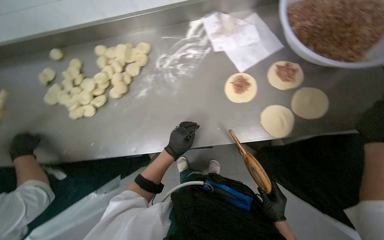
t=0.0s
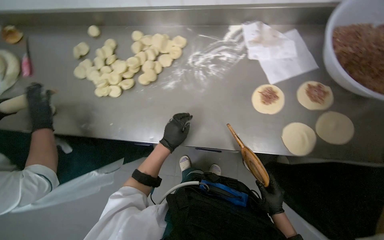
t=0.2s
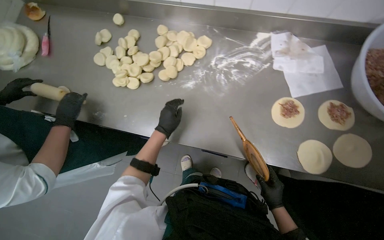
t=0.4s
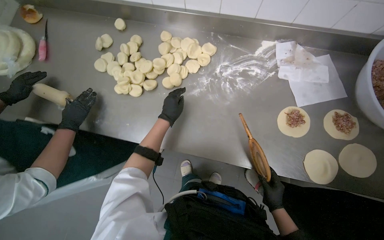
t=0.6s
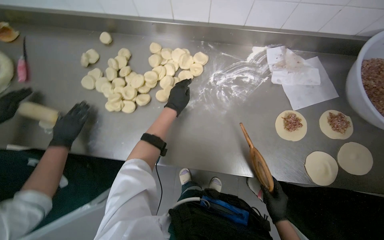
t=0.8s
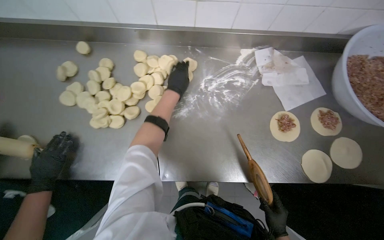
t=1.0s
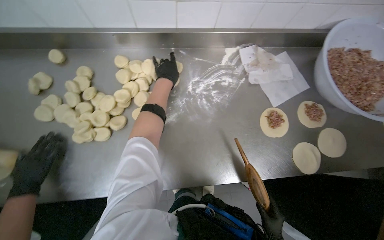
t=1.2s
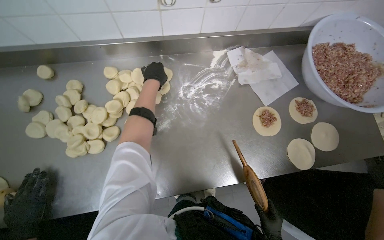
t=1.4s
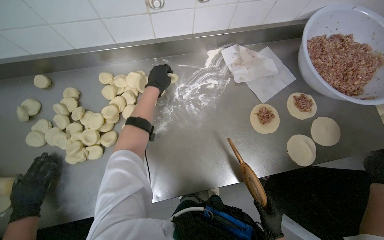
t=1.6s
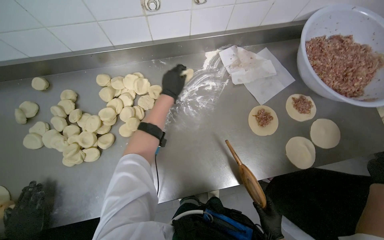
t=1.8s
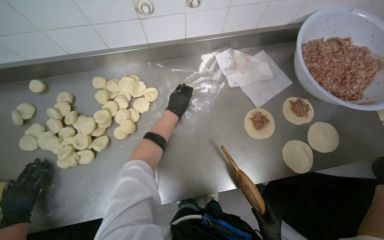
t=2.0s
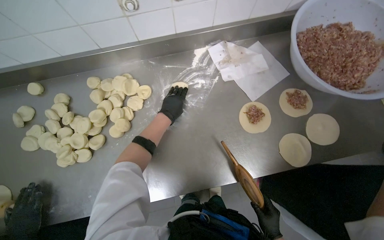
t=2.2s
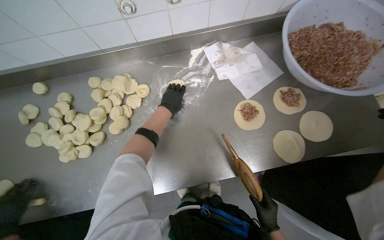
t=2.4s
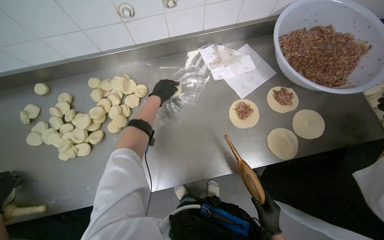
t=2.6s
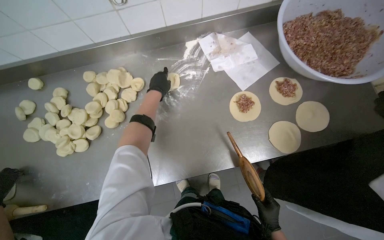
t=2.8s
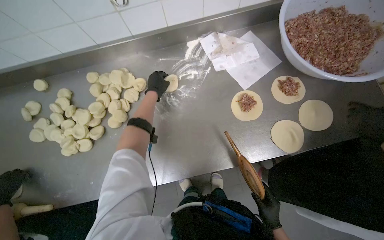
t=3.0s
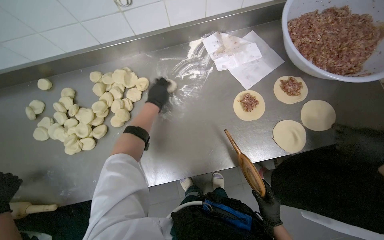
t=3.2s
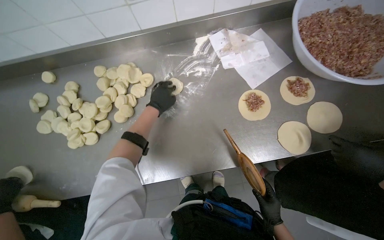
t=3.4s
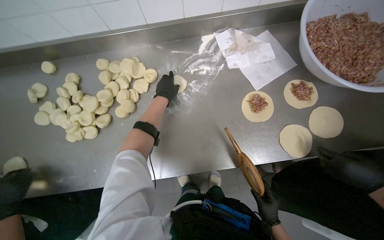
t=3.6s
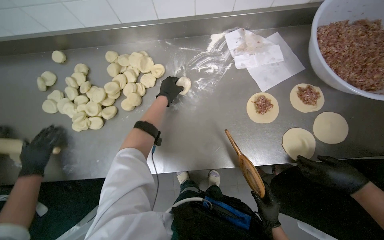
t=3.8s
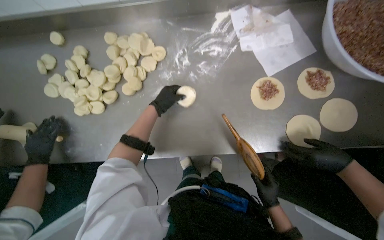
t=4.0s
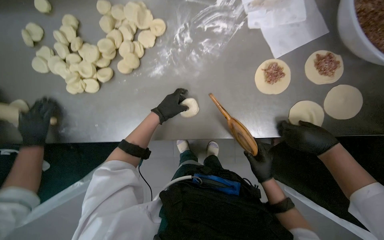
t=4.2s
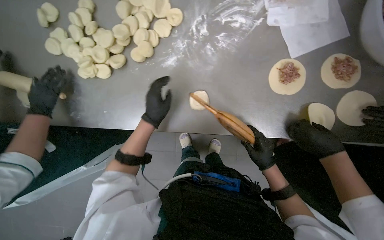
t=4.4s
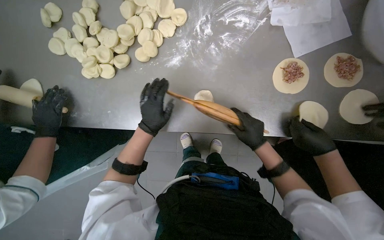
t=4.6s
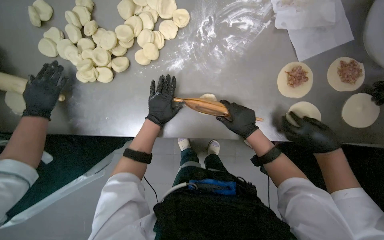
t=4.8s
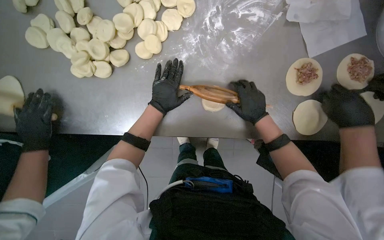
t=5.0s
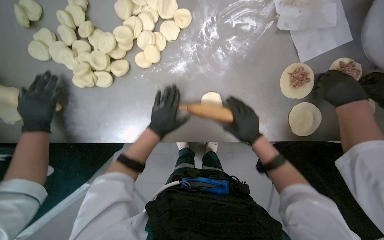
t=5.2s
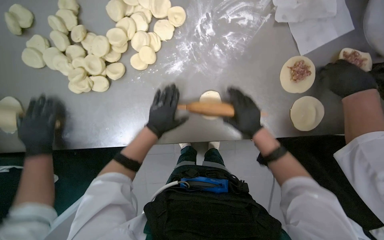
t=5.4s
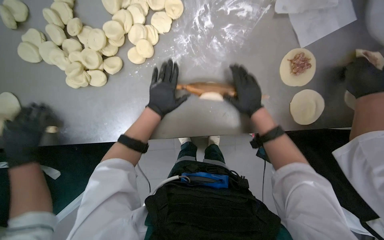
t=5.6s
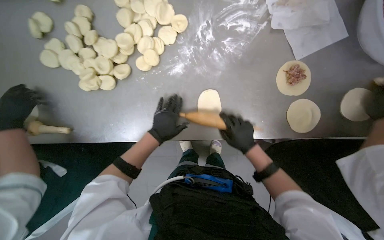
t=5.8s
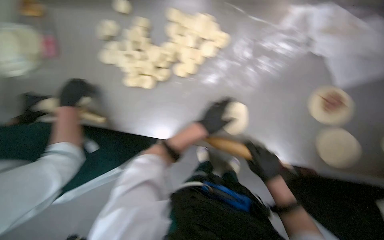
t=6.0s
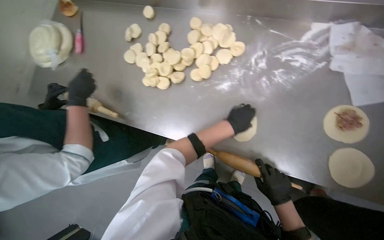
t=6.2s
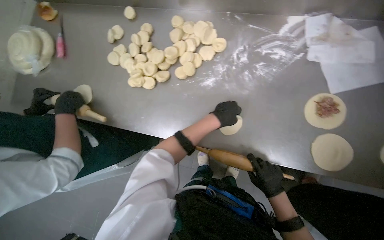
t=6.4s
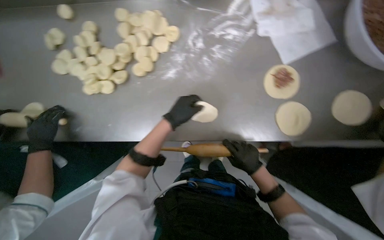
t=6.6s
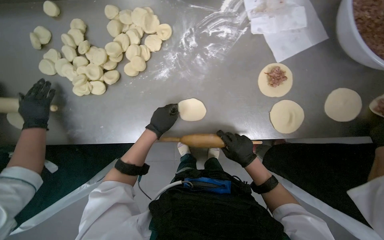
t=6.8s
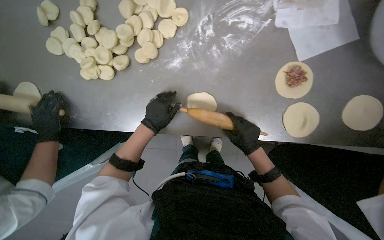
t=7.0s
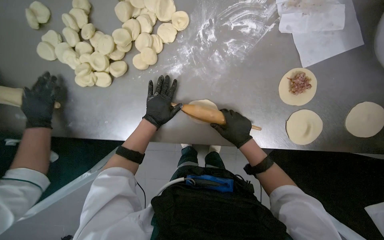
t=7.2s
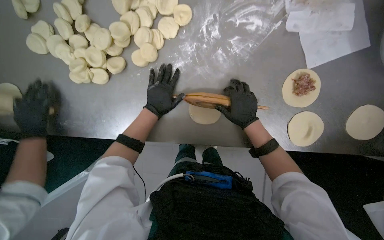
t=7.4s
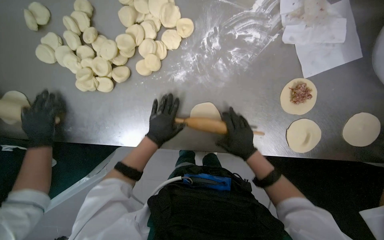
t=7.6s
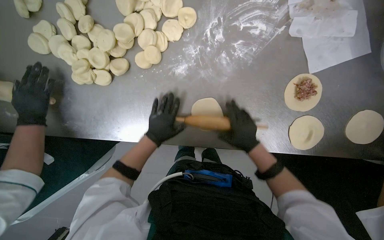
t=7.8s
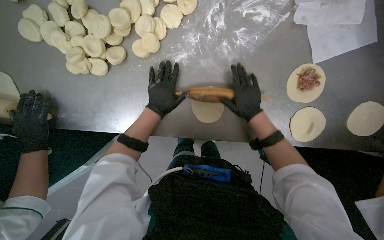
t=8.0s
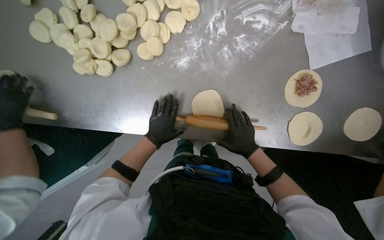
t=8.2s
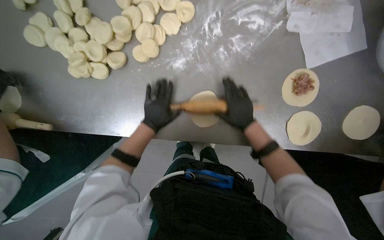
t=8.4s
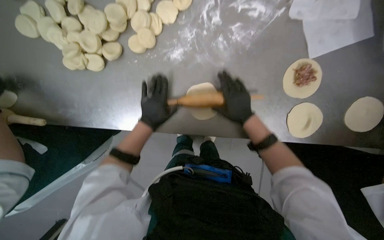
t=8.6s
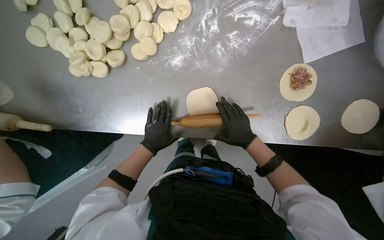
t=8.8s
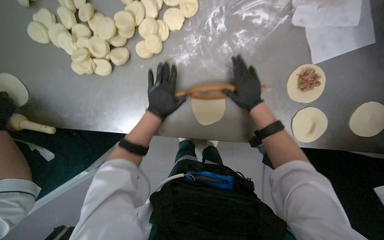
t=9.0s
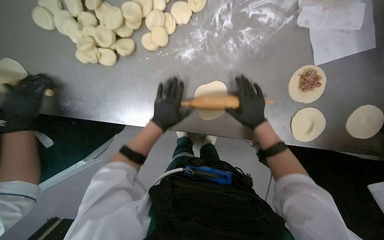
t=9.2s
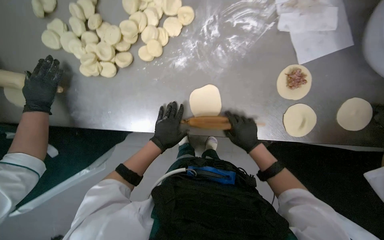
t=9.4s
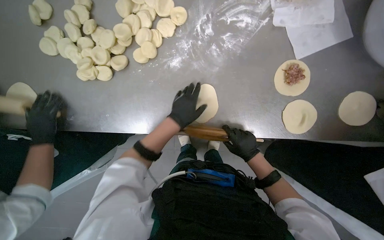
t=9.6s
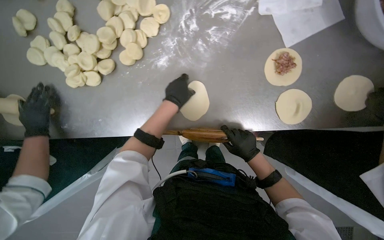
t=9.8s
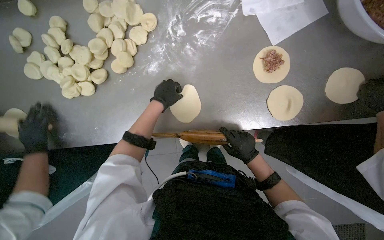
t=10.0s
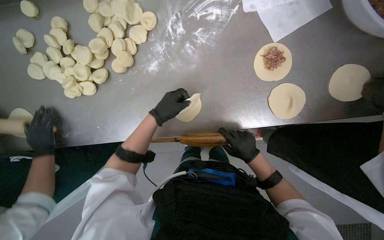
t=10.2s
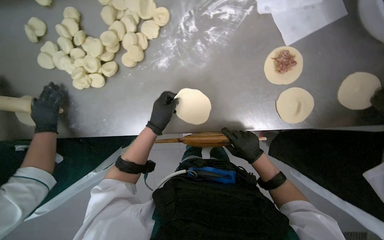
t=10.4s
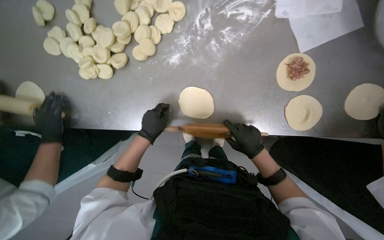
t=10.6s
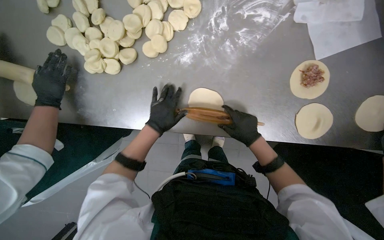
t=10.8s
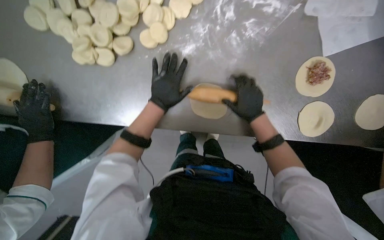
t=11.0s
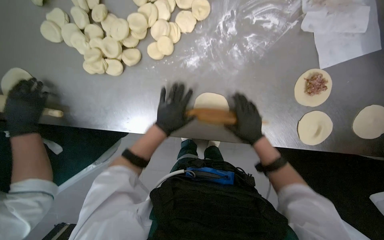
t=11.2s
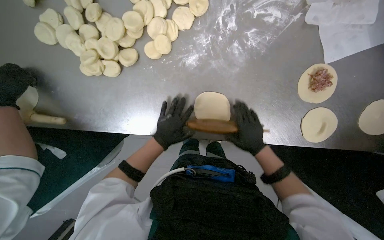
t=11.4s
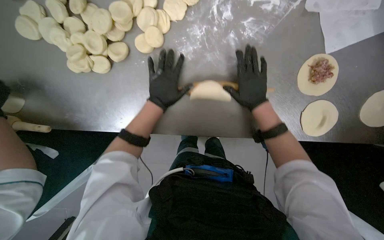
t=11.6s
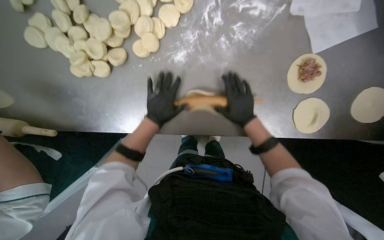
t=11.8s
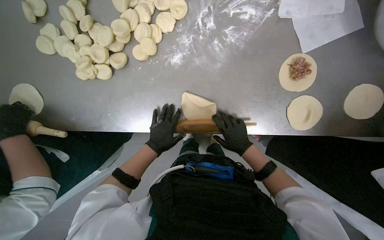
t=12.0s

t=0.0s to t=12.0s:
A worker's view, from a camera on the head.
Job: preparing food.
The whole recording: Rolling dough circles. The worker uses a rolling pin to flatten small dough circles on the metal table.
t=0.0s to t=1.6s: The left hand is displaced up the picture by some 40 cm.
t=3.0s to t=4.4s: The view tilts some 15 degrees downward. The right hand heads up the picture, covering about 15 cm. The left hand travels down the picture by some 30 cm.
t=4.4s to t=6.0s: The right hand travels up the picture and back again, roughly 15 cm each way.
t=6.0s to t=7.6s: The right hand goes roughly 10 cm up the picture.
t=7.6s to t=9.0s: The right hand swings up and down the picture, approximately 15 cm each way, with 4 reversals.
t=9.0s to t=10.4s: The left hand goes up and down the picture, approximately 15 cm each way, reversing 2 times. The right hand is displaced down the picture by about 25 cm.
t=10.4s to t=12.0s: The left hand moves up and down the picture over roughly 15 cm, changing direction 3 times; the right hand swings up and down the picture, some 20 cm each way, with 3 reversals.

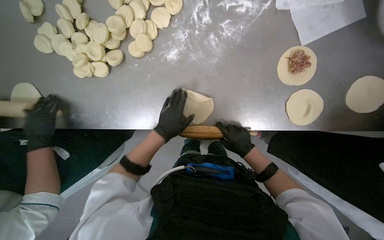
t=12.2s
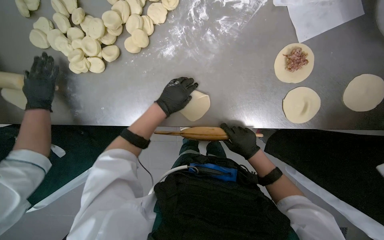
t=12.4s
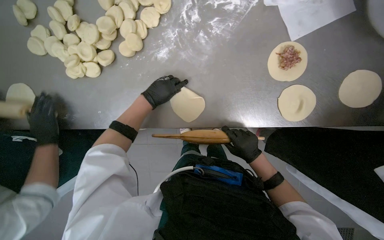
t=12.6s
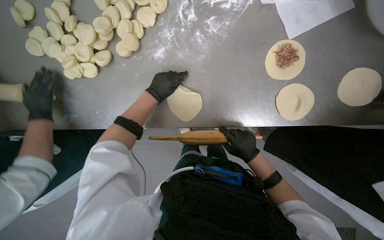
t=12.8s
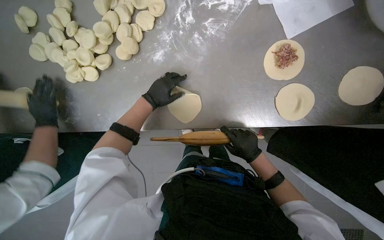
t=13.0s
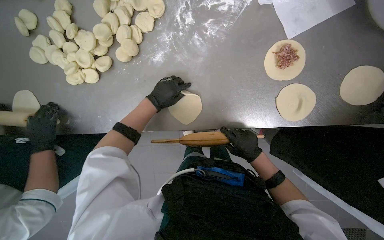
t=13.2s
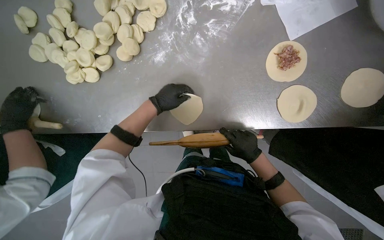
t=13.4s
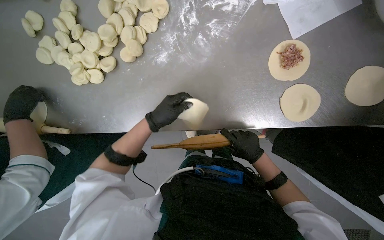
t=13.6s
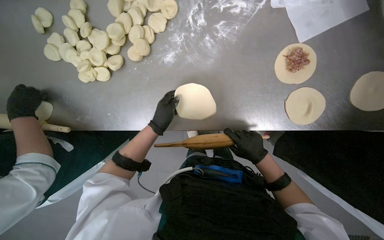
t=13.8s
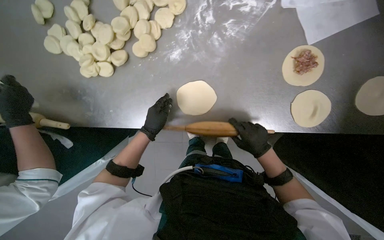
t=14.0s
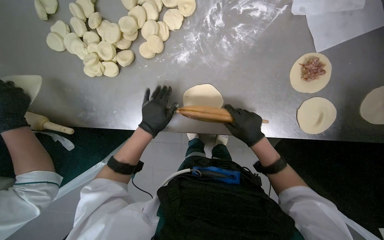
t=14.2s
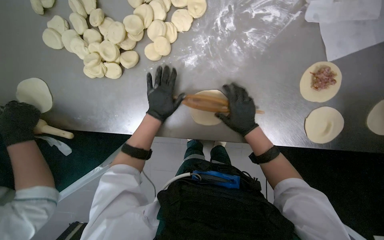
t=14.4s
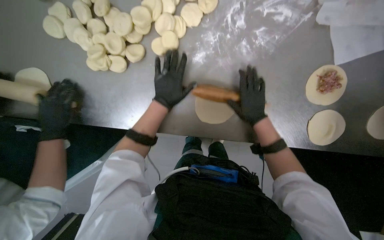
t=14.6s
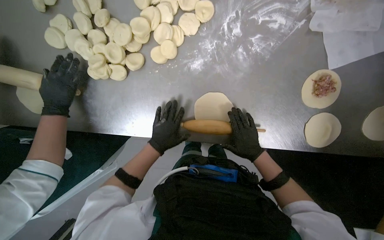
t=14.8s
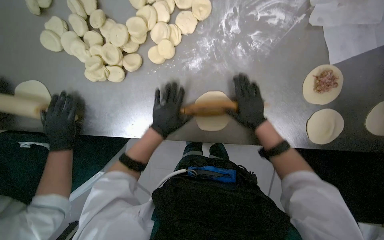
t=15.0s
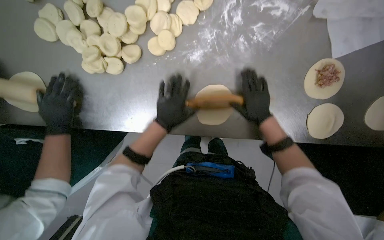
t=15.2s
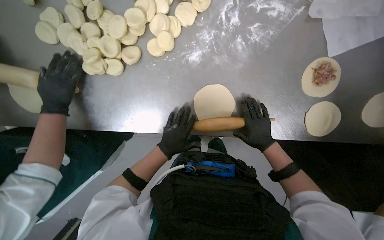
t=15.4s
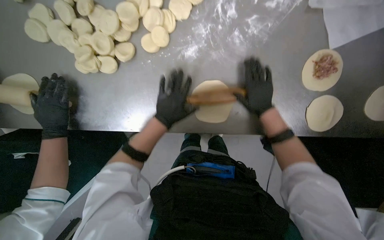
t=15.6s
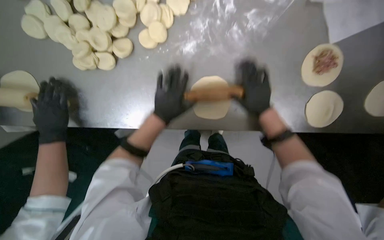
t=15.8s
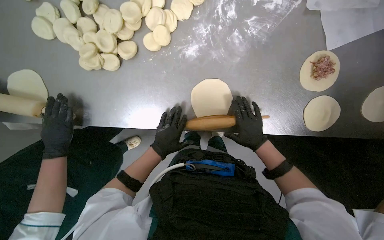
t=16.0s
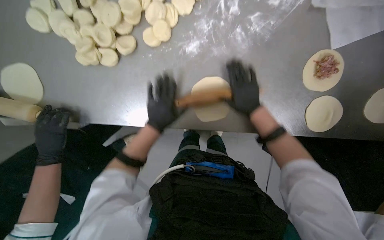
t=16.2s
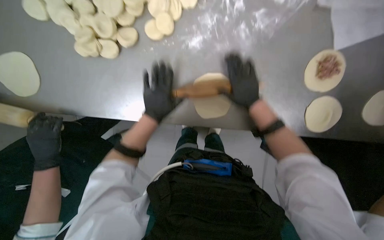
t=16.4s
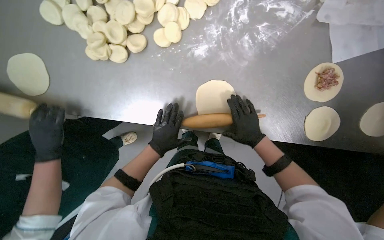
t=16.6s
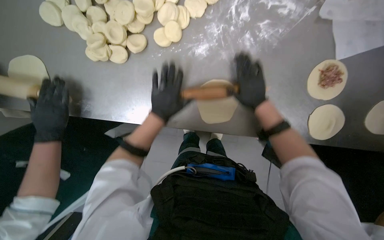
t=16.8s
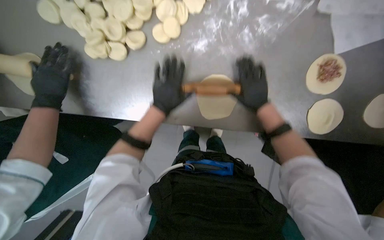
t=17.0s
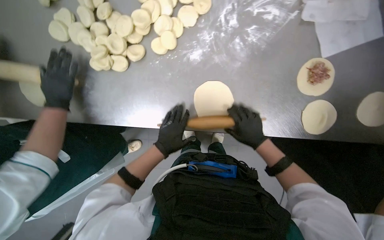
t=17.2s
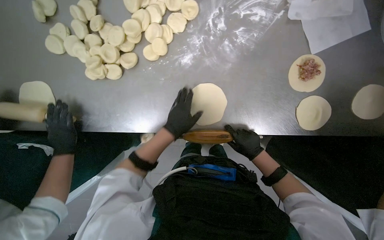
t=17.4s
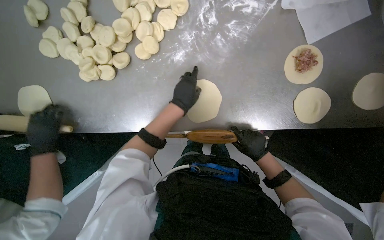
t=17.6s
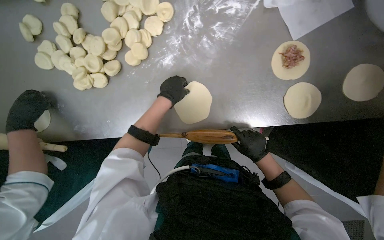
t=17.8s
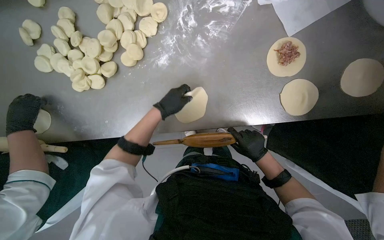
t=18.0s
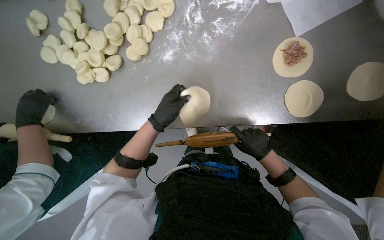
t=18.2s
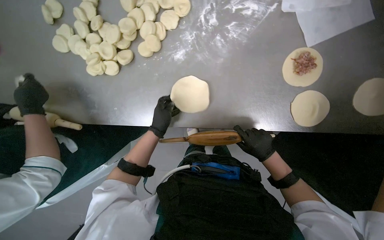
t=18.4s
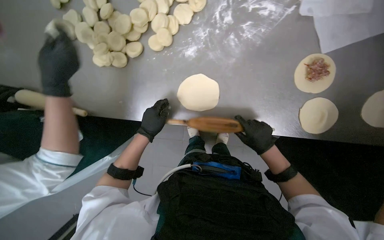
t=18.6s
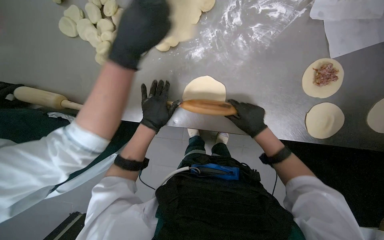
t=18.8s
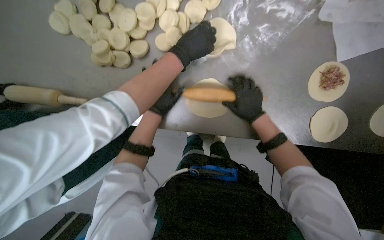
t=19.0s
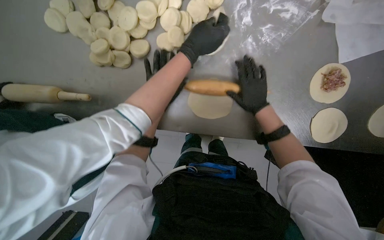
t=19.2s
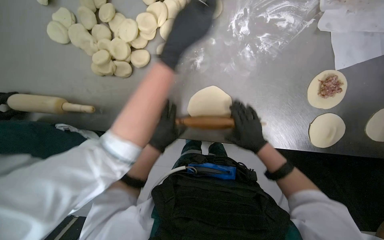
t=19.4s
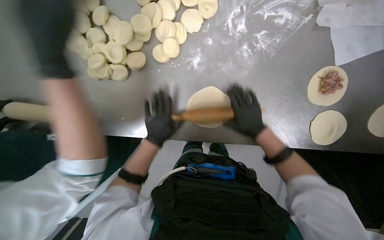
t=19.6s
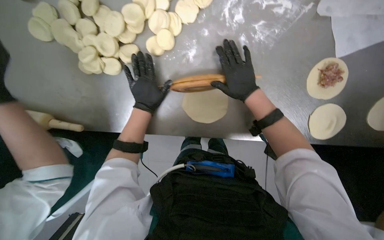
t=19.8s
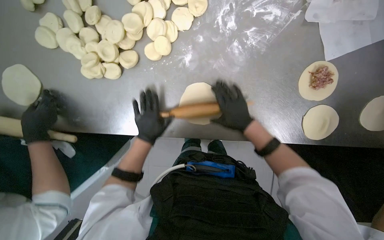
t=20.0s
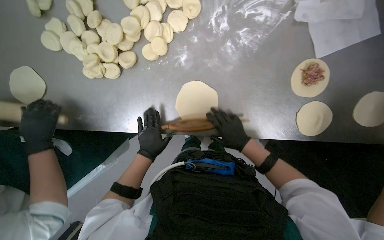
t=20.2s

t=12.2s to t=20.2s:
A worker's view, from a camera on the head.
Job: preparing food.
The whole recording: Rolling dough circles. The worker uses a rolling pin to flatten small dough circles on the metal table.
t=12.2s to t=13.8s: The left hand reaches about 15 cm up the picture, then returns.
t=13.8s to t=15.4s: The right hand goes up and down the picture, about 15 cm each way, reversing 3 times.
t=15.4s to t=17.0s: The right hand goes up and down the picture, roughly 15 cm each way, reversing 4 times, while the left hand goes up and down the picture, roughly 15 cm each way, reversing 4 times.
t=17.0s to t=18.6s: The right hand shifts some 15 cm down the picture. Meanwhile the left hand swings up and down the picture, about 20 cm each way, with 2 reversals.
t=18.6s to t=20.2s: The right hand swings up and down the picture, roughly 15 cm each way, with 3 reversals.
